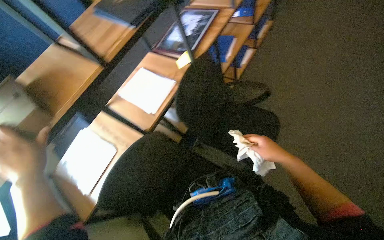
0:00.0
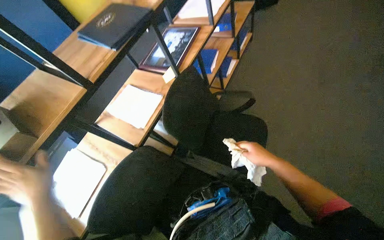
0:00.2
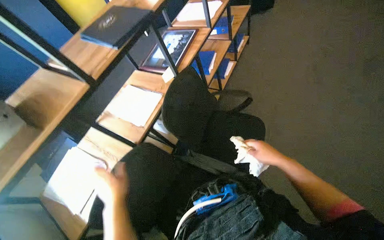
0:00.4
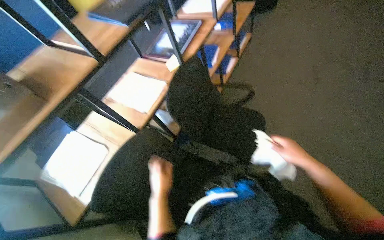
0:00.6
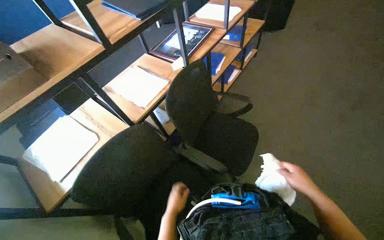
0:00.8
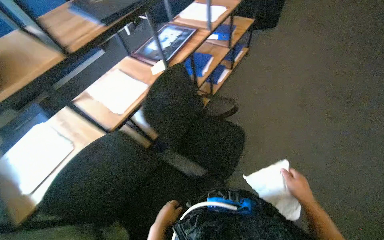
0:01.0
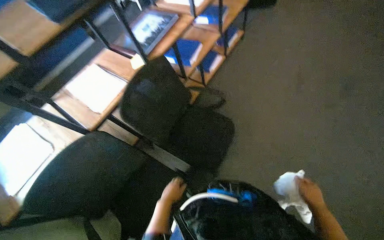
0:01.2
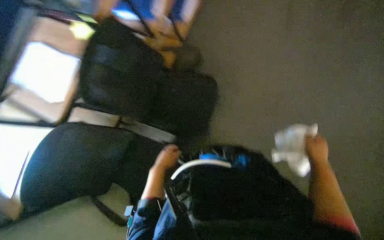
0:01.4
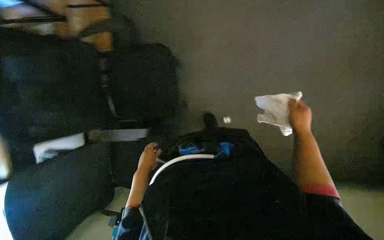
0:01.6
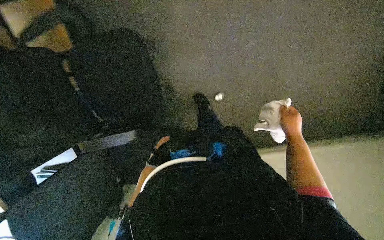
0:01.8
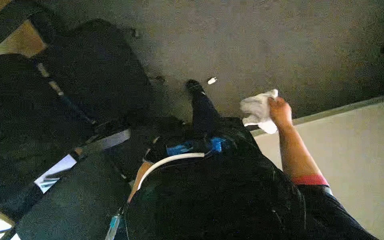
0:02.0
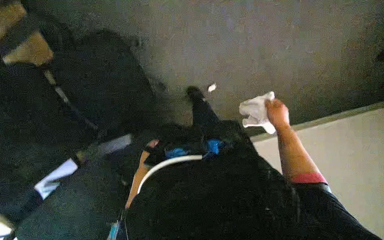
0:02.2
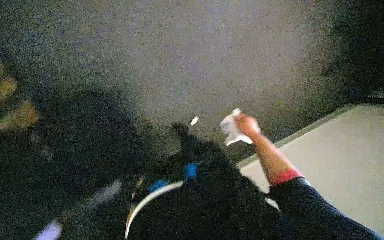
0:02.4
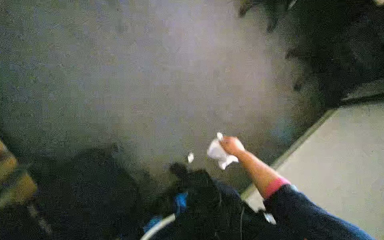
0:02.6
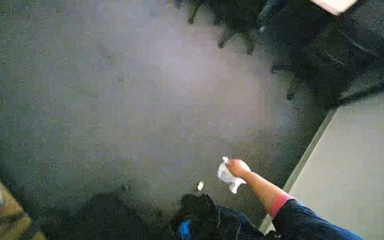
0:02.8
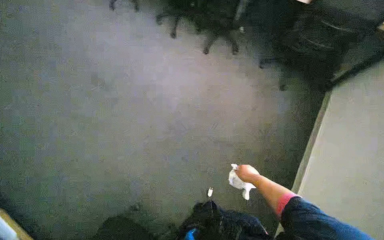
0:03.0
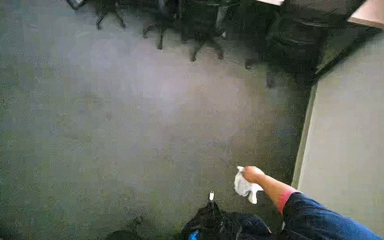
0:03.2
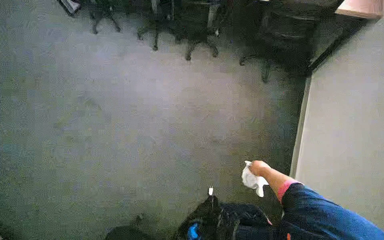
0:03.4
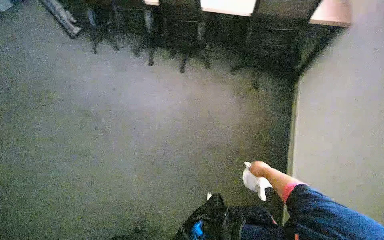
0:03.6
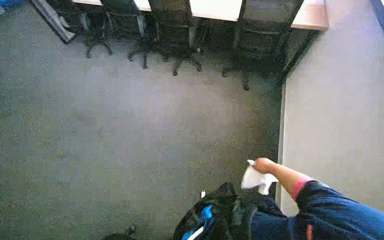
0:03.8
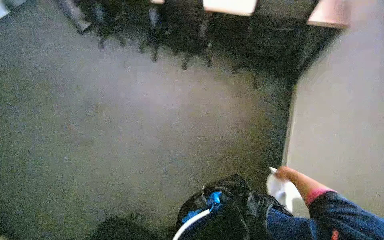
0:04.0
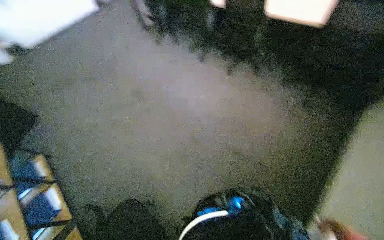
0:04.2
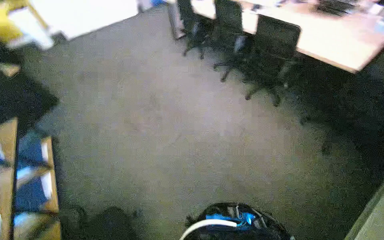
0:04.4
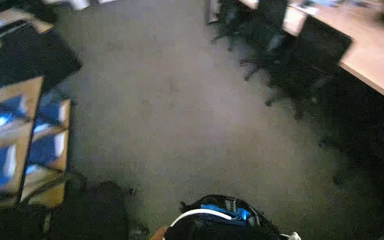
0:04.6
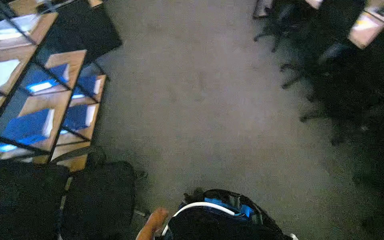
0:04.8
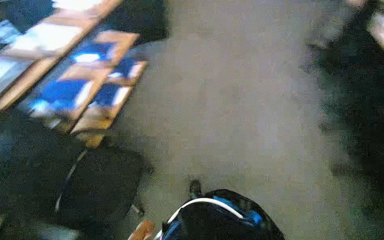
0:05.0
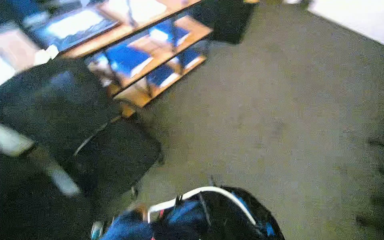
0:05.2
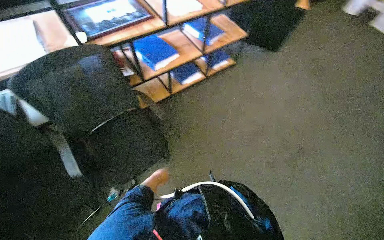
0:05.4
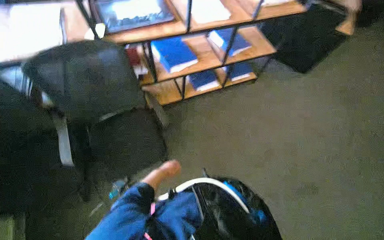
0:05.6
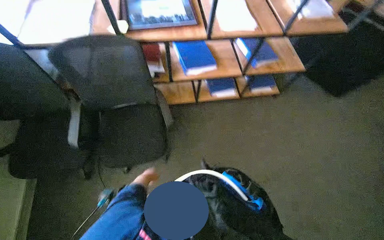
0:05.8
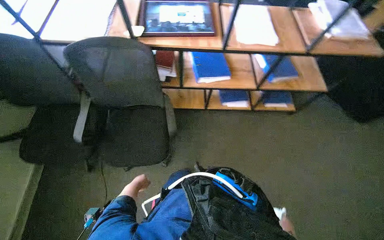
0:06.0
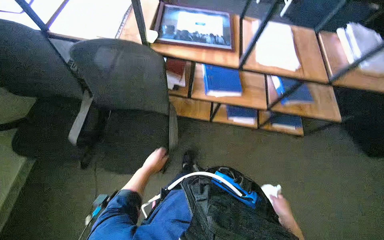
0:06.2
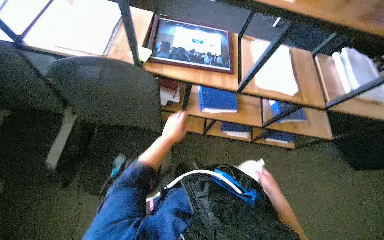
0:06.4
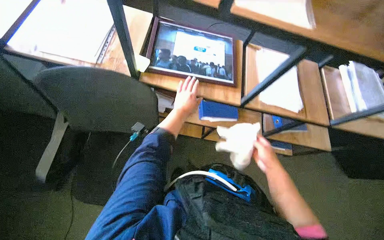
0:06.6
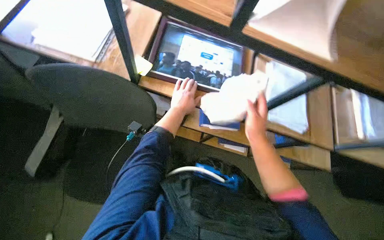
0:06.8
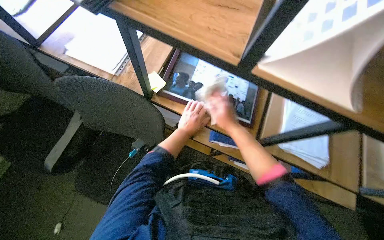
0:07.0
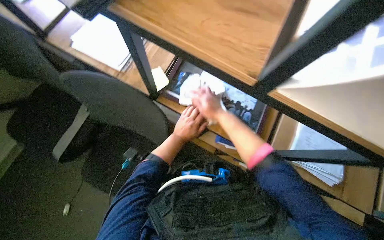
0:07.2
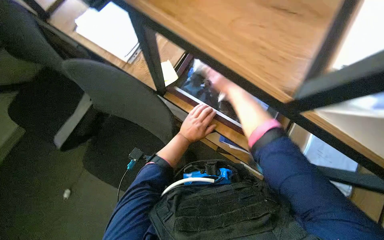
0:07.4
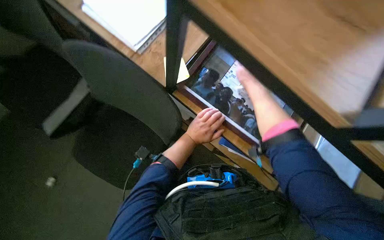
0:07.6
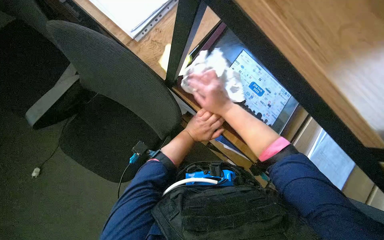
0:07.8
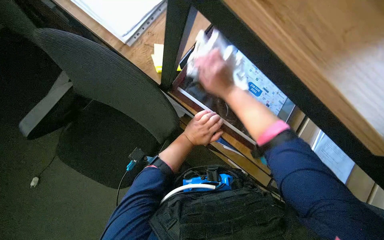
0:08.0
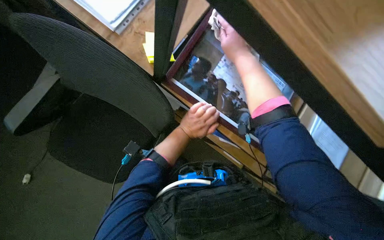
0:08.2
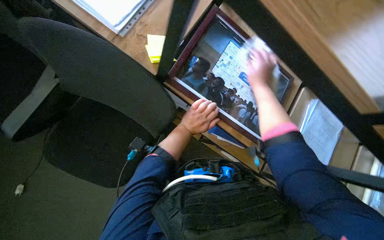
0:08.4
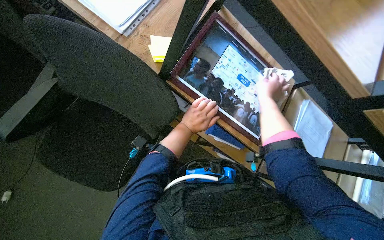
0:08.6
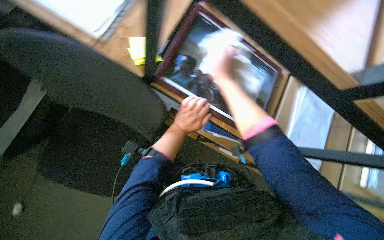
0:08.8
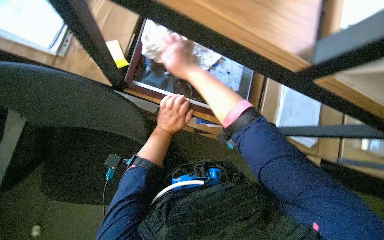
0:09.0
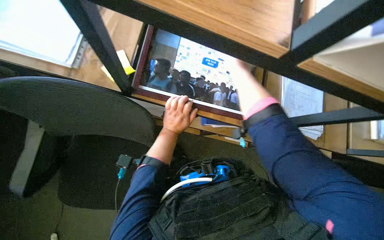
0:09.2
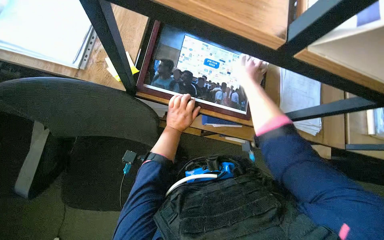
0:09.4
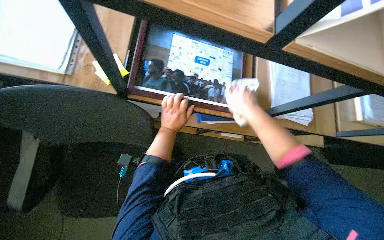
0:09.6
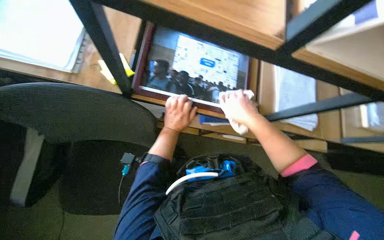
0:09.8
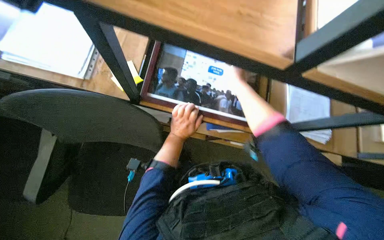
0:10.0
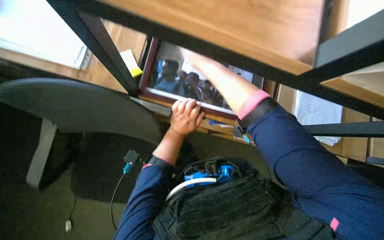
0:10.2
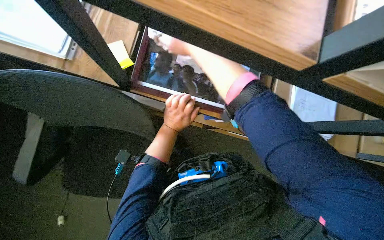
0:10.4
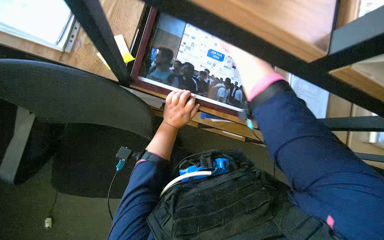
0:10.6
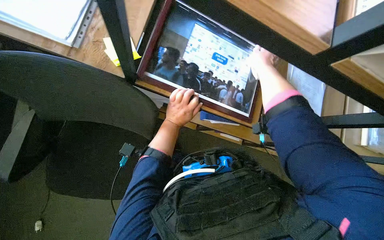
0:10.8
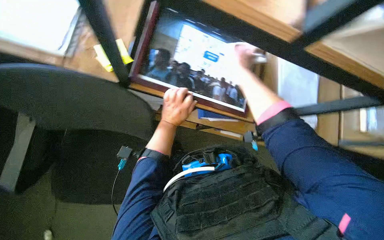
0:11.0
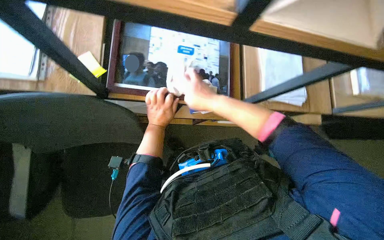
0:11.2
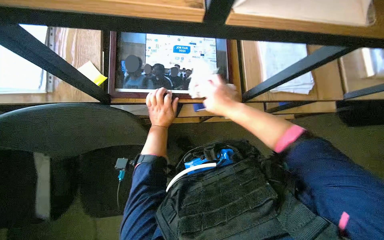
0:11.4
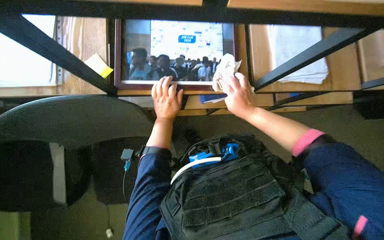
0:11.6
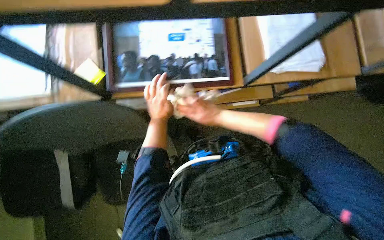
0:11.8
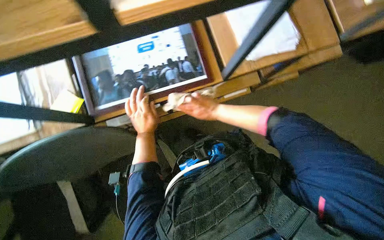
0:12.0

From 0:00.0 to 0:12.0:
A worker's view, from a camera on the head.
Job: wiping surfaces.
The whole recording: Cleaning office shelving unit. The worker wipes the shelves and items on them, including a folder, a box, and a framed picture.
From 0:00.0 to 0:01.6: The left hand travels to the right and farther from the camera by some 50 cm, while the right hand shifts roughly 35 cm to the right, and moves approximately 25 cm down the picture and comes back.
From 0:01.6 to 0:03.0: The view tips upward by about 40 degrees. Everything in view rotates approximately 50 degrees counterclockwise.
From 0:03.0 to 0:04.4: The camera pitches upward, by approximately 10 degrees.
From 0:06.0 to 0:07.6: The wearer moves about 50 cm. The scene rotates clockwise by some 25 degrees.
From 0:10.4 to 0:12.0: The scene rotates counterclockwise by roughly 35 degrees. The right hand shifts some 25 cm down the picture.

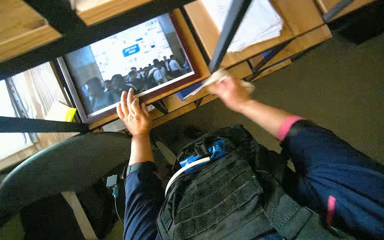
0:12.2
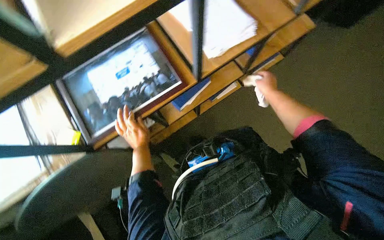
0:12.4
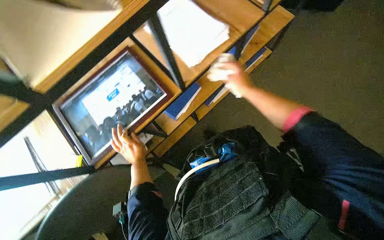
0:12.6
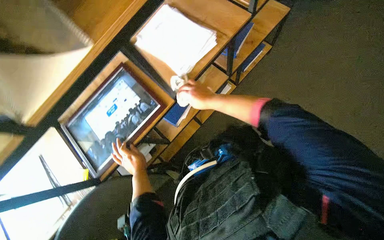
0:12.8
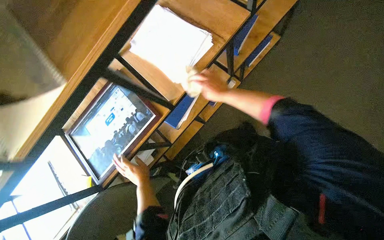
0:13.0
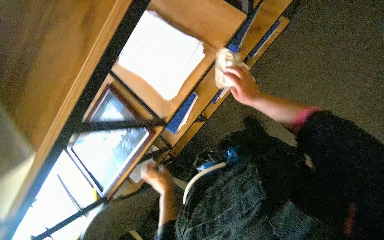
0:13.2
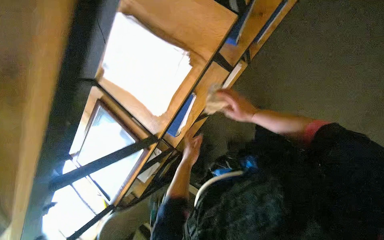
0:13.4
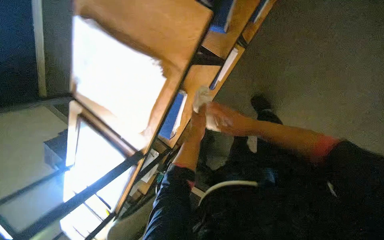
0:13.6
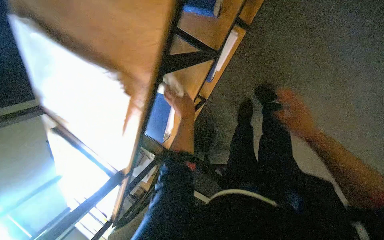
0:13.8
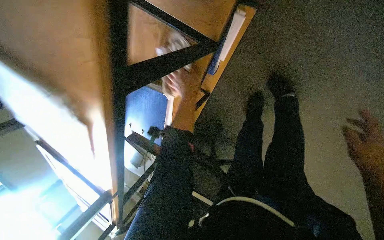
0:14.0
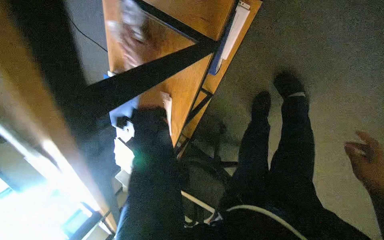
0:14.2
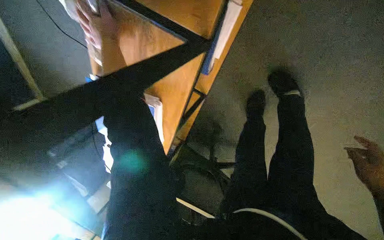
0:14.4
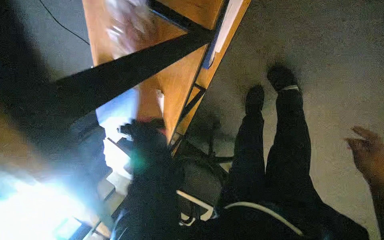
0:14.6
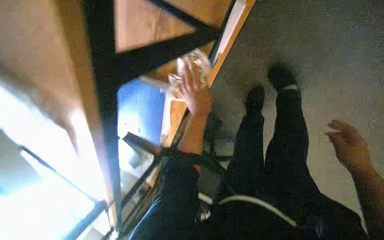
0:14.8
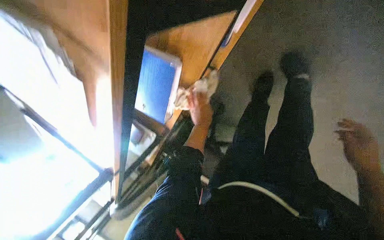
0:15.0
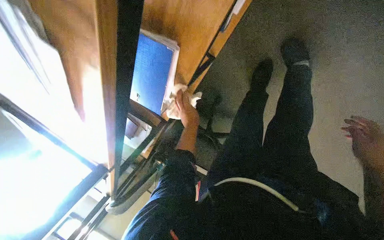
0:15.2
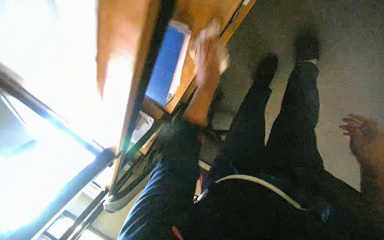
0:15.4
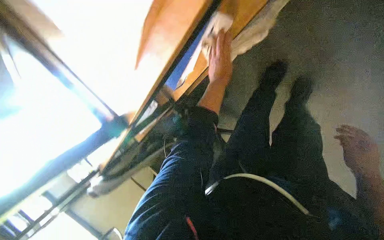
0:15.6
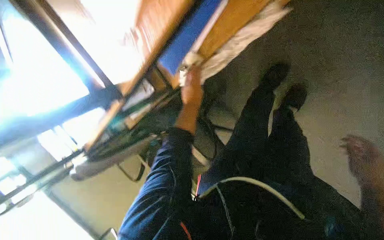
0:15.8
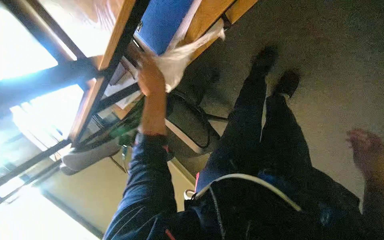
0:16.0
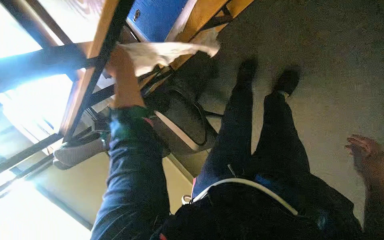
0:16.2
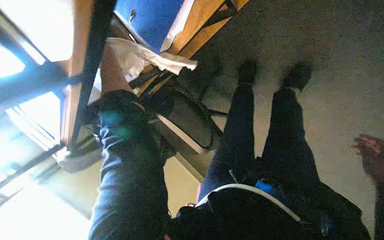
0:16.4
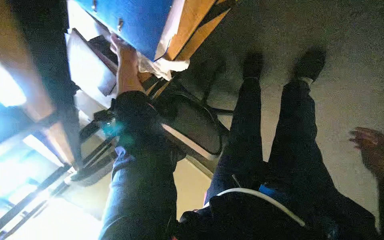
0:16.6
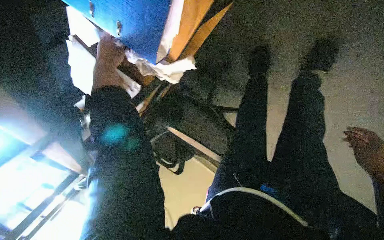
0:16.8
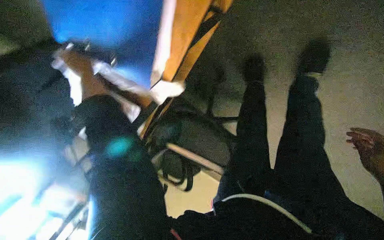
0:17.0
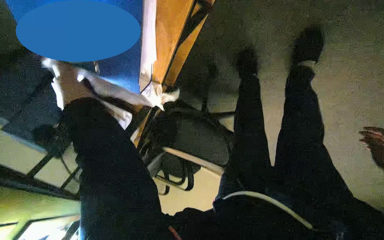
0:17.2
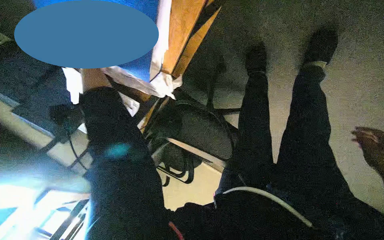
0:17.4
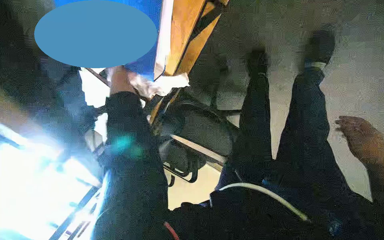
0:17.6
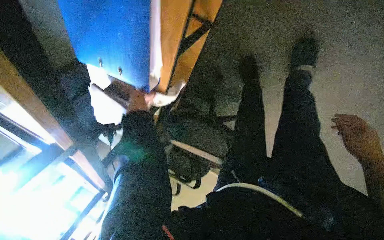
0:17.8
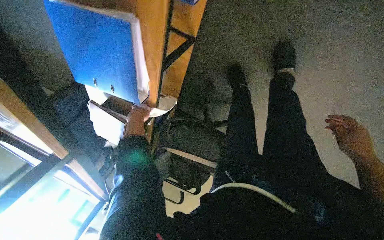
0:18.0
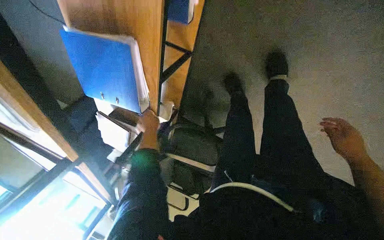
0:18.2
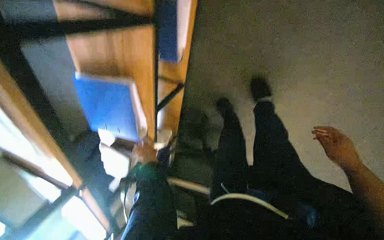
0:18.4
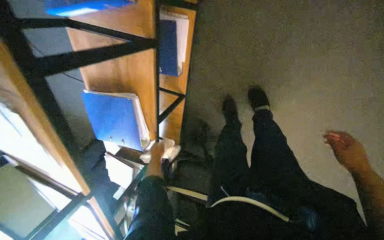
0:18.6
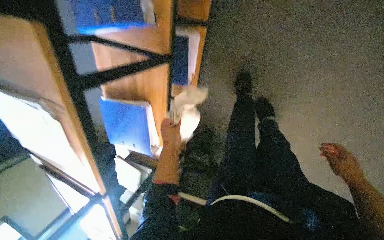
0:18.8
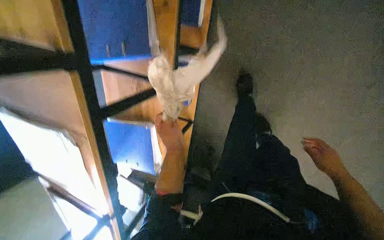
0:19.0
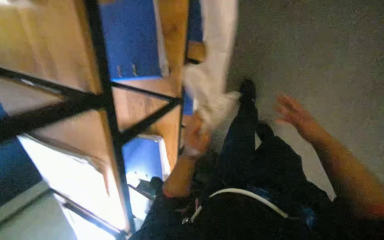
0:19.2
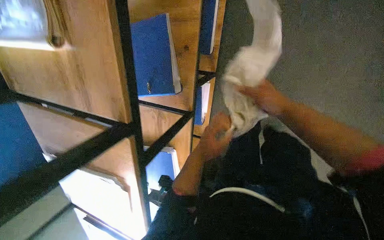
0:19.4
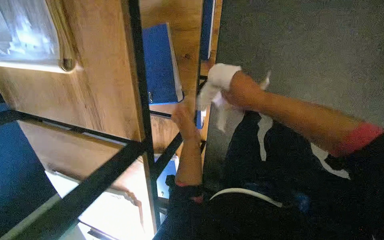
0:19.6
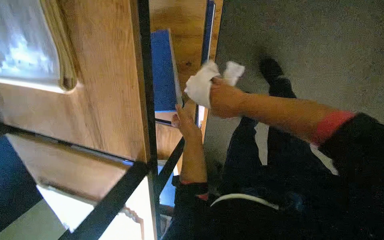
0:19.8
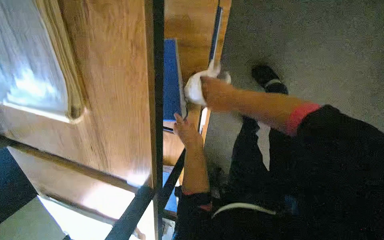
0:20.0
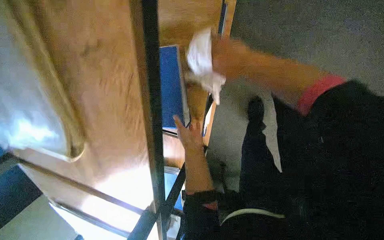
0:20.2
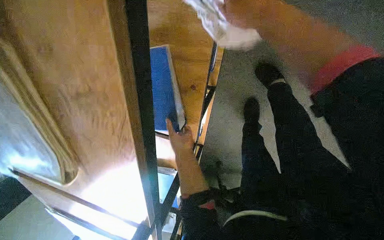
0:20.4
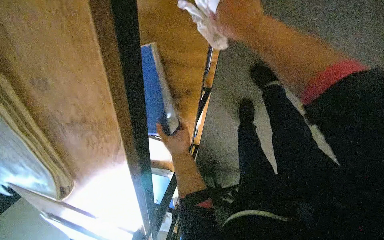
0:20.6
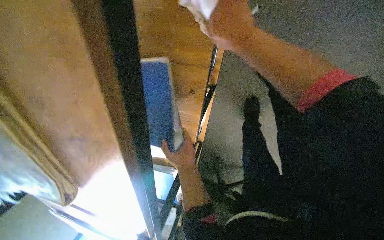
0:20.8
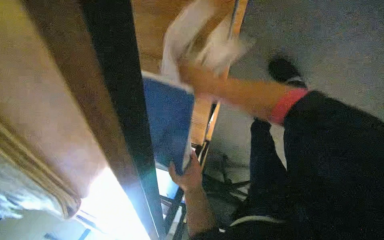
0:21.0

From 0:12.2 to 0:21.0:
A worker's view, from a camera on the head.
Job: wiping surfaces.
The whole recording: Cleaning office shelving unit. The worker wipes the shelves and items on them, including a folder, a box, and a framed picture.
From 0:12.2 to 0:13.6: The scene turns approximately 40 degrees counterclockwise in the picture.
From 0:13.6 to 0:15.2: The view tips downward by about 25 degrees.
From 0:15.2 to 0:16.6: The view tilts some 20 degrees downward.
From 0:18.0 to 0:19.6: The view tilts roughly 25 degrees upward. The right hand is displaced up the picture and to the left by approximately 50 cm, while the left hand is displaced nearer to the camera and to the right by some 35 cm.
From 0:19.6 to 0:21.0: The right hand shifts some 25 cm to the left and up the picture, and goes nearer to the camera and returns, roughly 10 cm each way.
